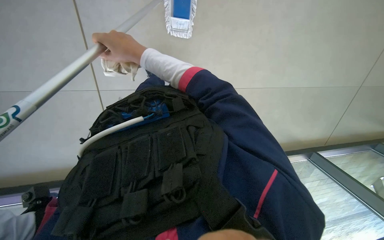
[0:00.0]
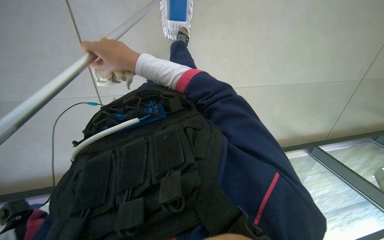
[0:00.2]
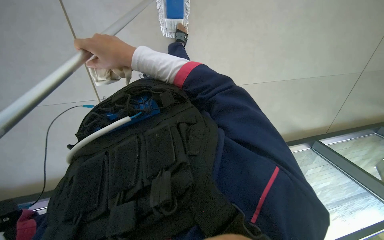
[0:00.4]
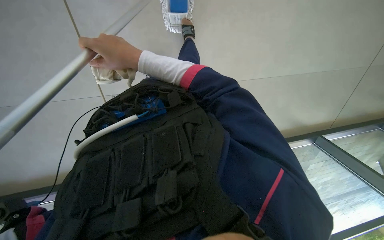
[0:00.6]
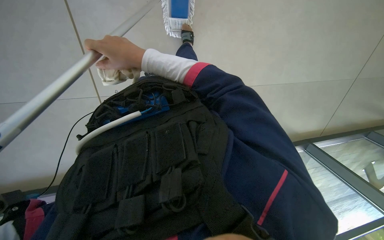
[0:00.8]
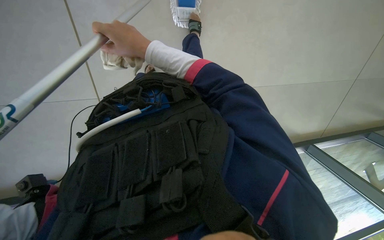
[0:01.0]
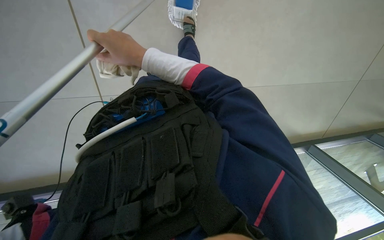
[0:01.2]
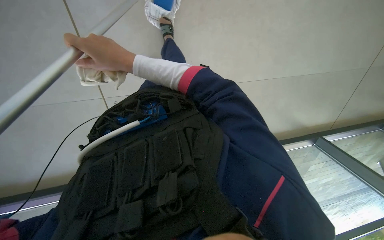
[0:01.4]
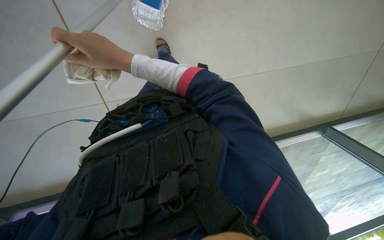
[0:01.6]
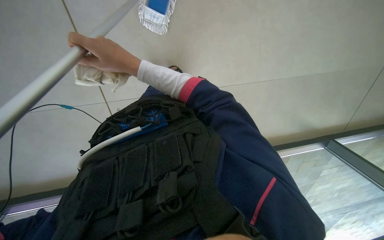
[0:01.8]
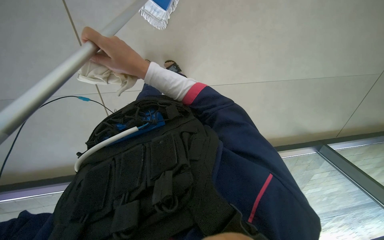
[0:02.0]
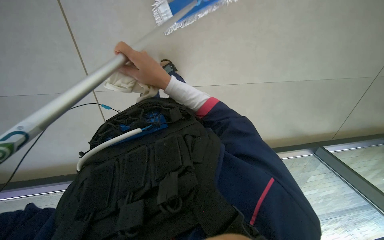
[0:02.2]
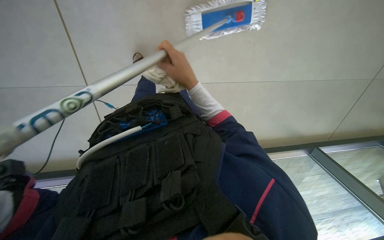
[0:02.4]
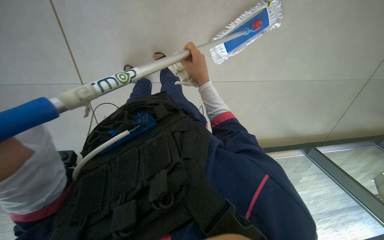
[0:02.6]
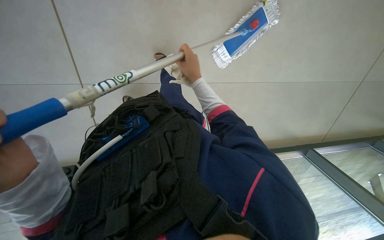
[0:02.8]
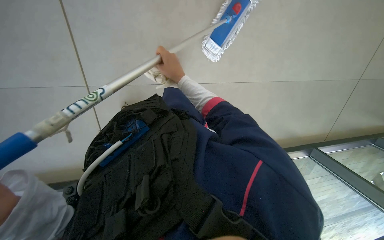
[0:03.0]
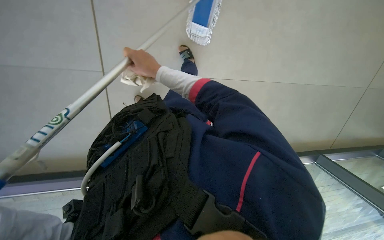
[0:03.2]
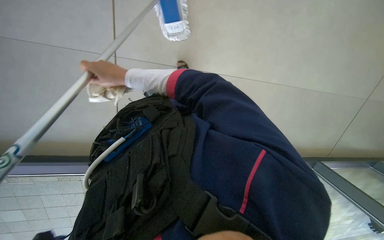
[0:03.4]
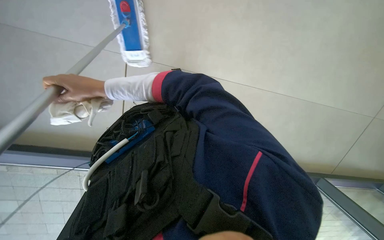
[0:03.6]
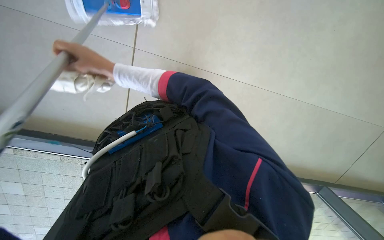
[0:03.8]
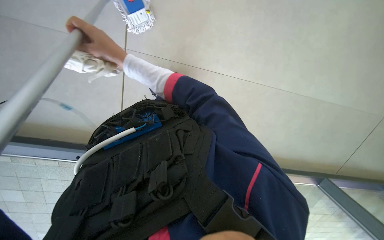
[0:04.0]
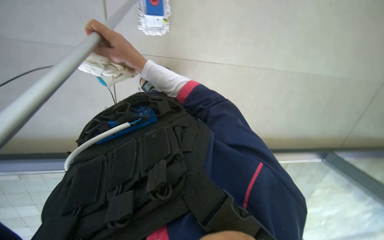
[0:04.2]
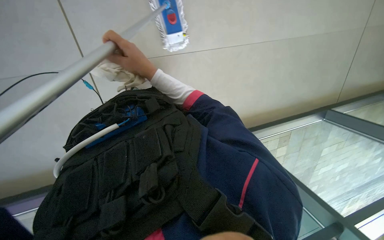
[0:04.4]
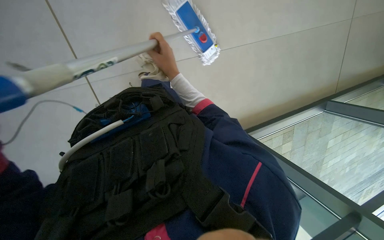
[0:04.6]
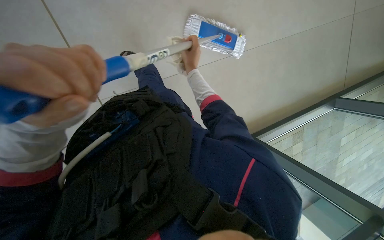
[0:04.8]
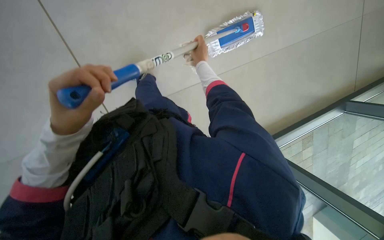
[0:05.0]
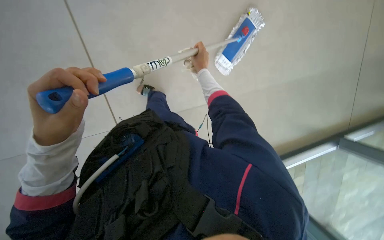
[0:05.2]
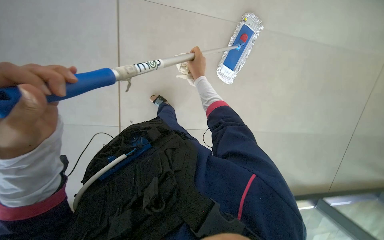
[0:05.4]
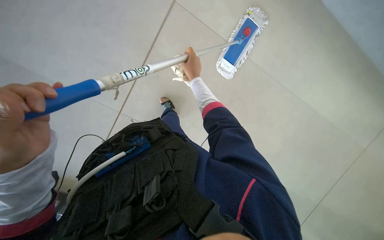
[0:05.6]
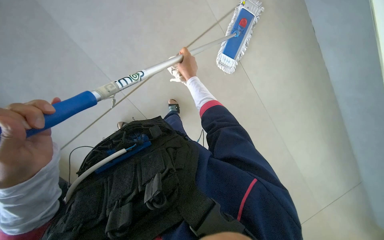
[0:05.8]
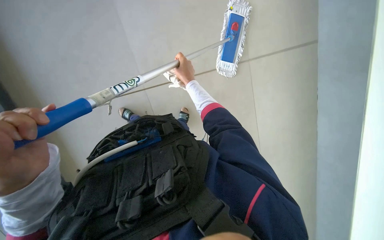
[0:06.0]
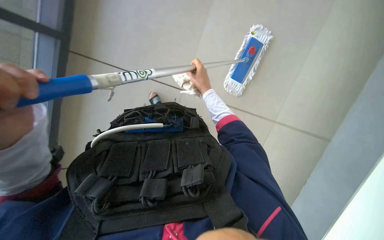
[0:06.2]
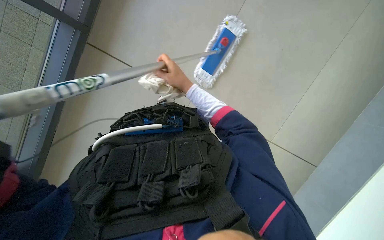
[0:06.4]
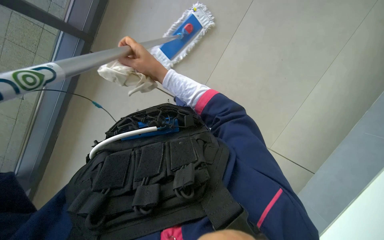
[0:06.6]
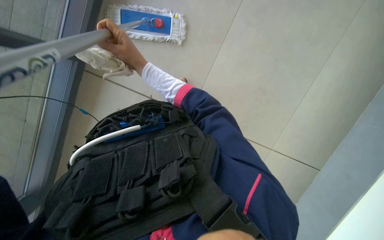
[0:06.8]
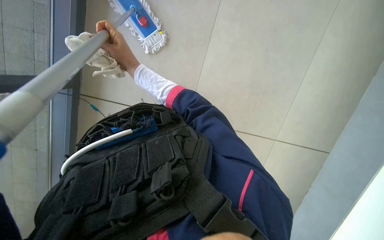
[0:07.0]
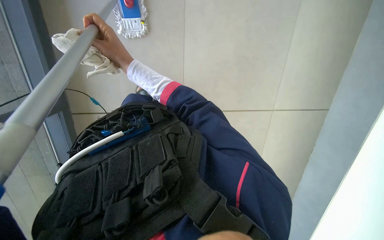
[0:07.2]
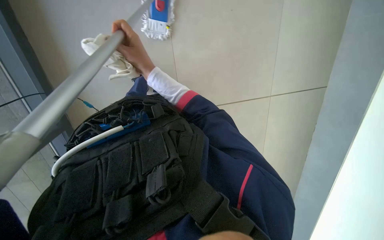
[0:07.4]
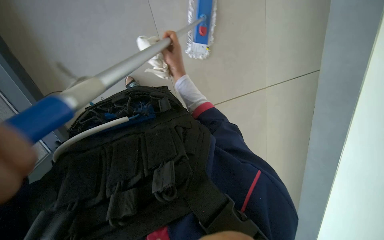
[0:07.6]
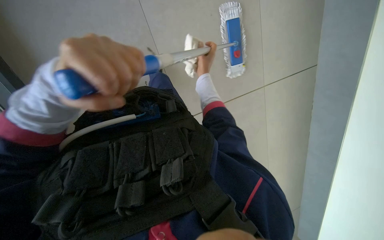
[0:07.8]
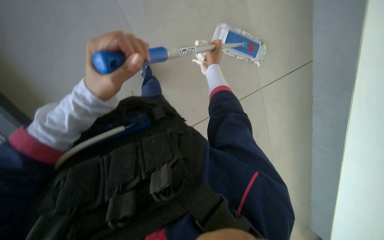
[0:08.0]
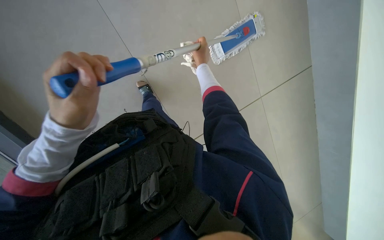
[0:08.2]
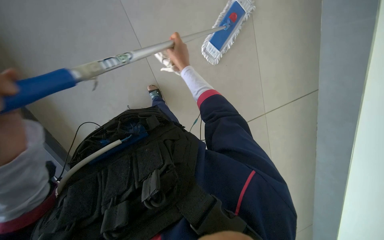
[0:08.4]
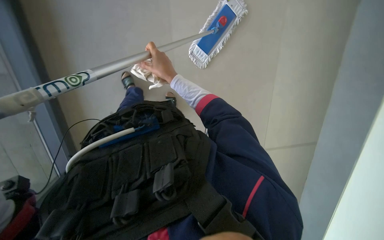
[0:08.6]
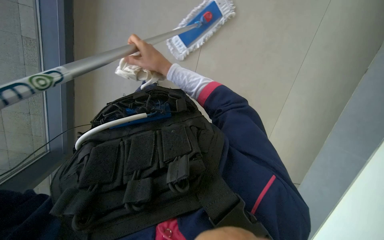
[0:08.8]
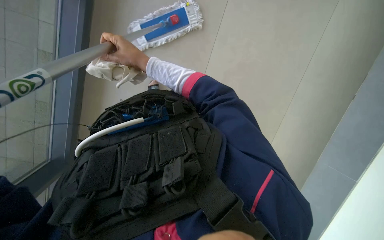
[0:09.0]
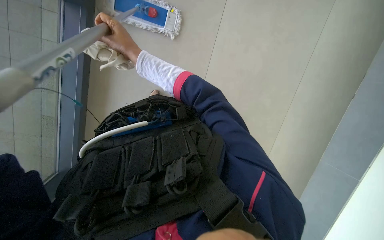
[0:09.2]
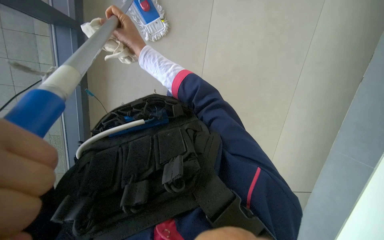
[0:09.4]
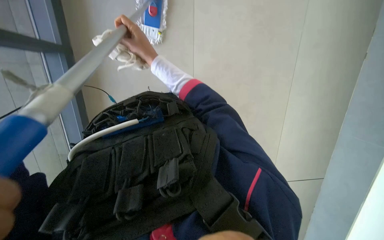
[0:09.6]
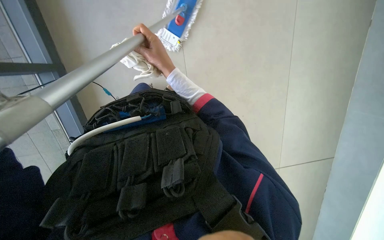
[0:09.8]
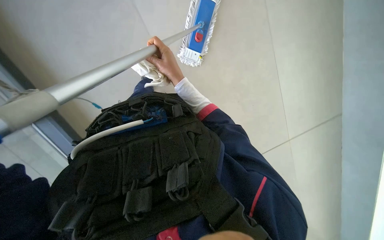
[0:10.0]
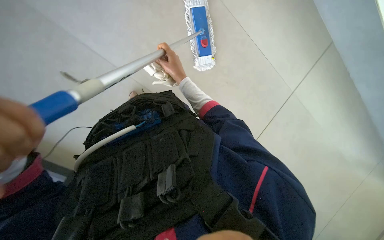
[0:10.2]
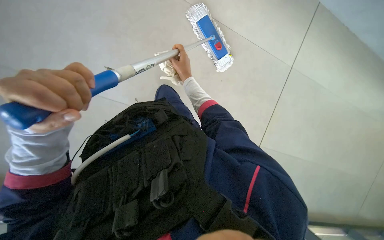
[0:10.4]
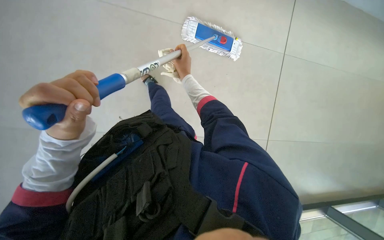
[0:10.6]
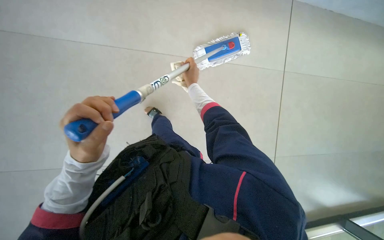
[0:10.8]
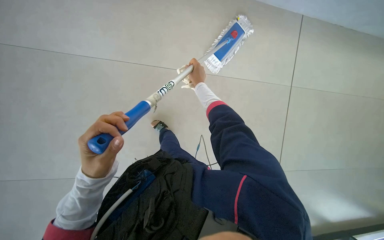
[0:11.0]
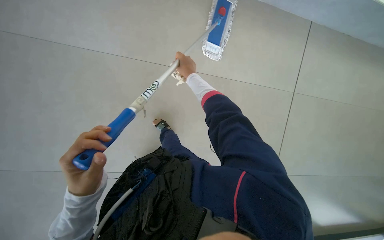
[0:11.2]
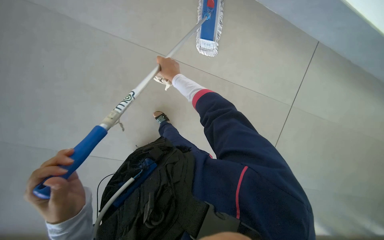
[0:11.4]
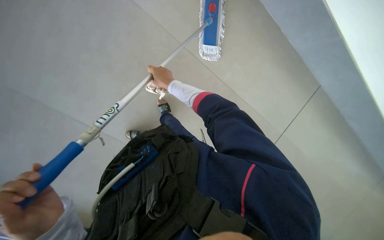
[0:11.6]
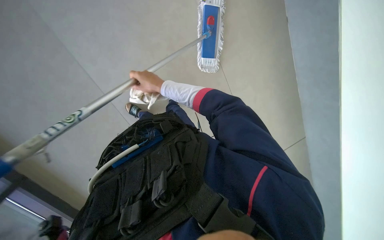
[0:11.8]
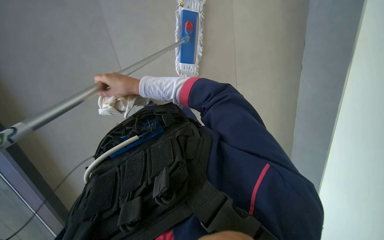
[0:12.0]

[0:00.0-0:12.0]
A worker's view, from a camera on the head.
Job: mopping floor.
The whole recording: Mopping elevator floor. The worker mops the tiled floor inside the elevator.
0:01.6 to 0:03.0: The right hand shifts about 20 cm farther from the camera and to the right.
0:04.4 to 0:06.0: The camera sweeps to the left, by about 25 degrees. The scene rotates counterclockwise by roughly 25 degrees.
0:10.4 to 0:12.0: The head travels approximately 40 cm. The camera sweeps to the left, by some 25 degrees. The camera pitches upward, by roughly 20 degrees. Everything in view rotates roughly 50 degrees counterclockwise.

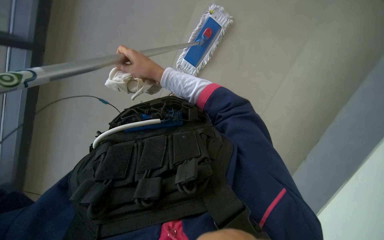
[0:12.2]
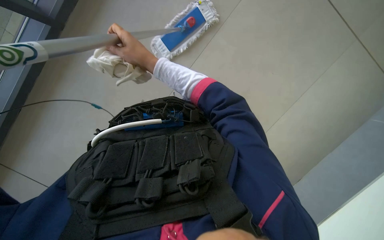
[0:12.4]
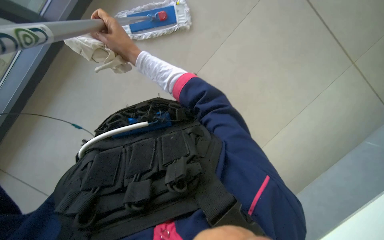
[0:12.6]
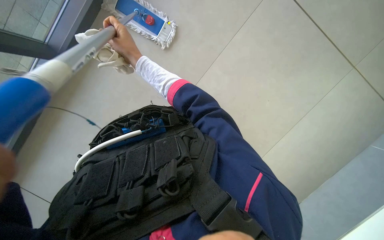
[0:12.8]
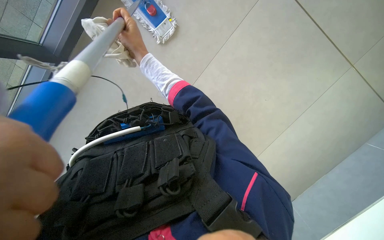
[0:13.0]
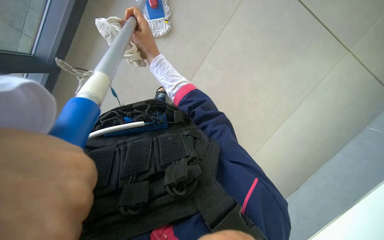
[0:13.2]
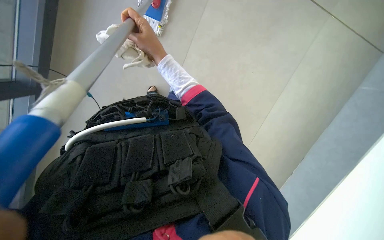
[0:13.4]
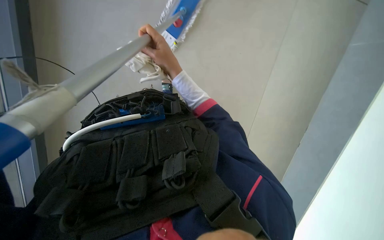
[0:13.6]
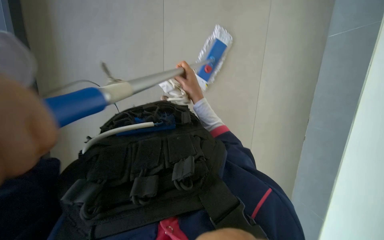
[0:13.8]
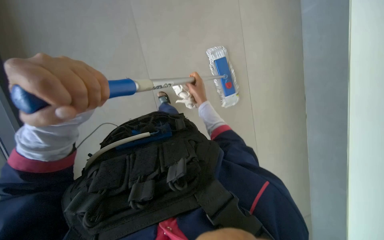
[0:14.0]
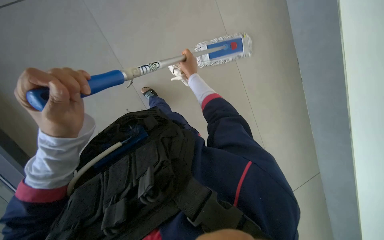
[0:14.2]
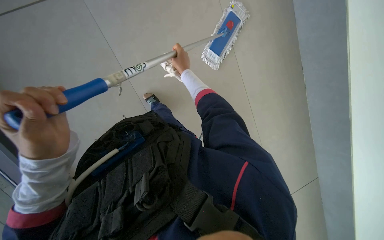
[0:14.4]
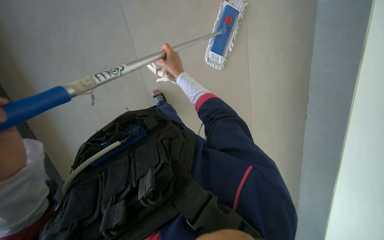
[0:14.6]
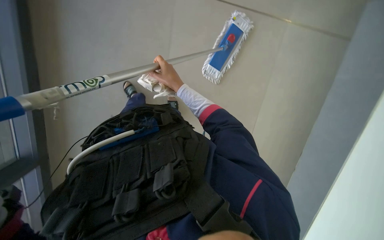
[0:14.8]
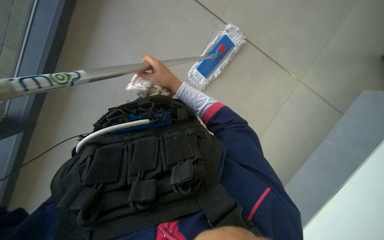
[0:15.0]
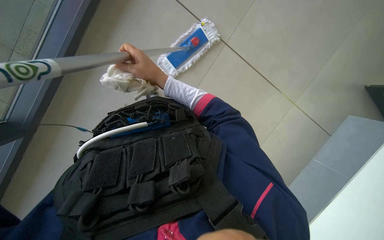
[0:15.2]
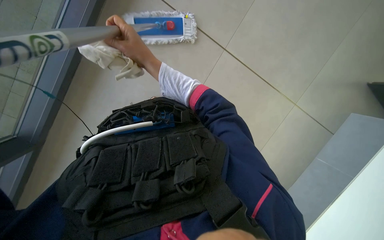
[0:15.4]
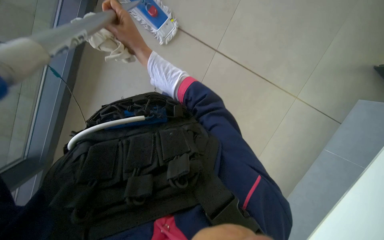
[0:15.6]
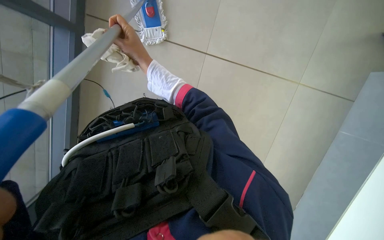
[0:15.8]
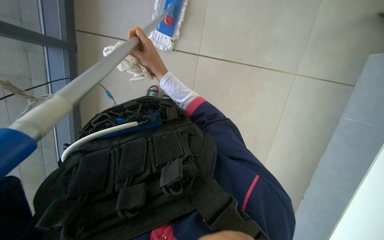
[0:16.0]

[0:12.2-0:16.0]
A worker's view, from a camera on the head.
Job: mopping floor.
The whole recording: Mopping elevator floor. The worker mops the tiled floor inside the elevator.
0:13.4 to 0:14.8: The right hand shifts roughly 15 cm farther from the camera.

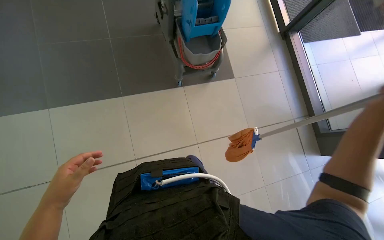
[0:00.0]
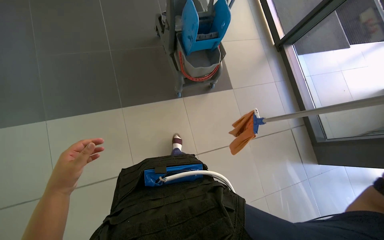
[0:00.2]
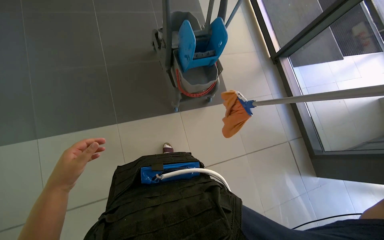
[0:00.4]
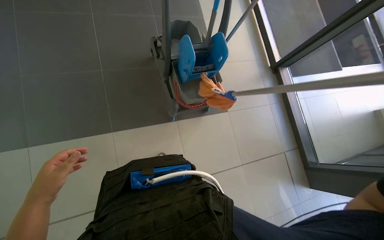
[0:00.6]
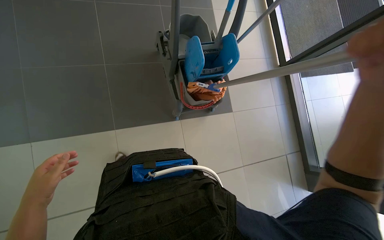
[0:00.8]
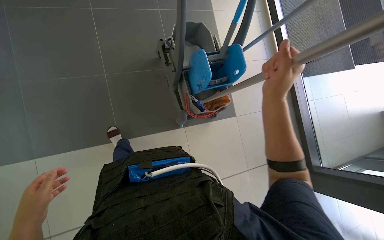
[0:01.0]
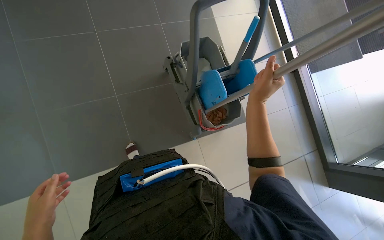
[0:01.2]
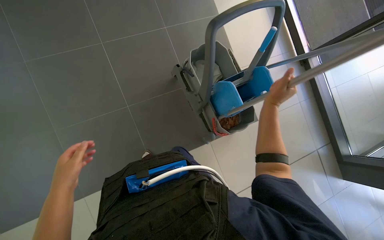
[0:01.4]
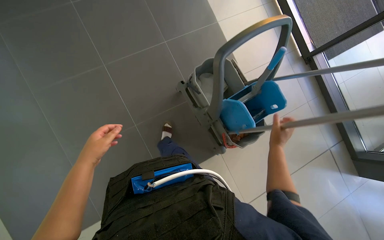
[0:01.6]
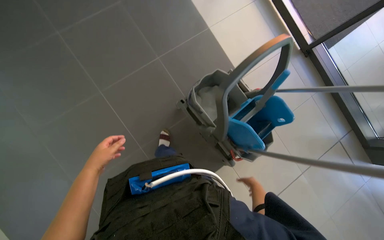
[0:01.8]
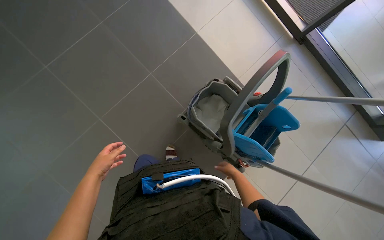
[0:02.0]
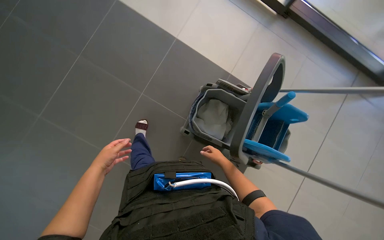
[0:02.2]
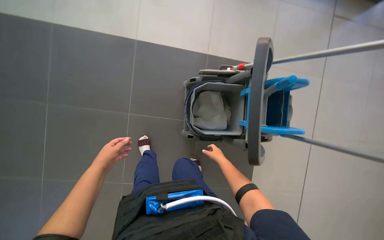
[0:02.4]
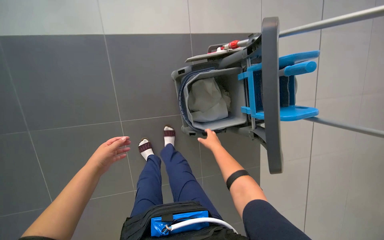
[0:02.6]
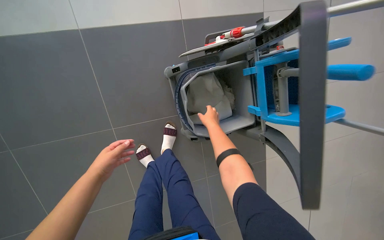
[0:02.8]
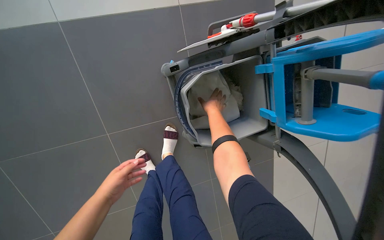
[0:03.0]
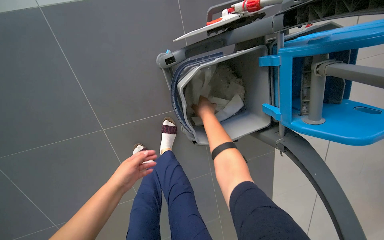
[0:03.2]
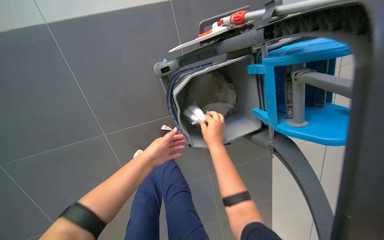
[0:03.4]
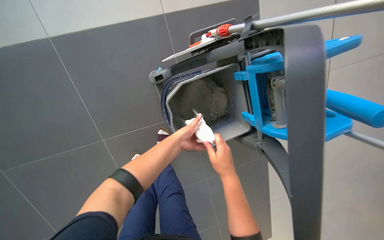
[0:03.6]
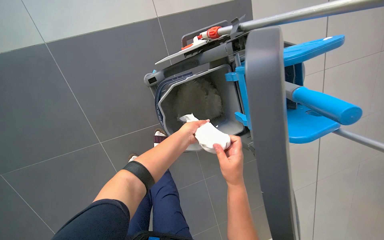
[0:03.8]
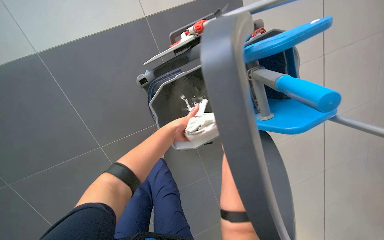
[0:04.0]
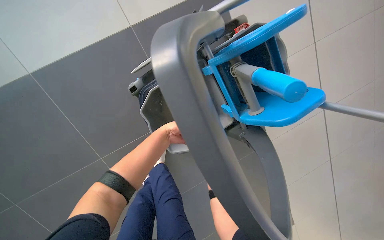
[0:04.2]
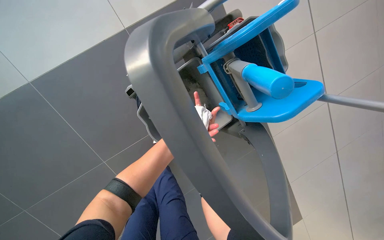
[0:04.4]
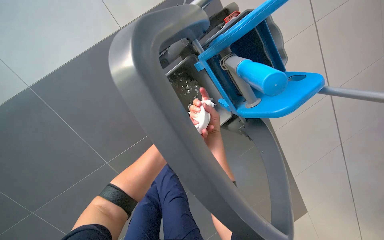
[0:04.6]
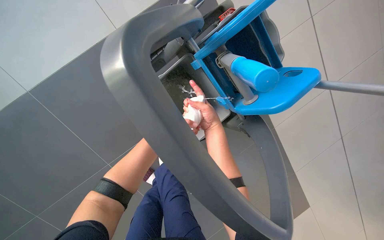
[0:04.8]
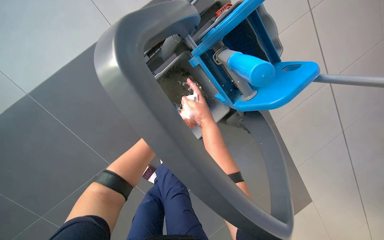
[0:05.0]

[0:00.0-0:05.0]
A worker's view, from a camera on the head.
Job: preparing cleaning supplies.
The whole recording: Changing mop cloth. The worker removes the dirty mop cloth and attaches a clean one to the mop head.
0:00.0 to 0:01.6: The camera is carried some 80 cm.
0:01.6 to 0:03.4: The head travels some 80 cm. The wearer looks approximately 30 degrees further downward. The scene turns some 70 degrees counterclockwise in the picture.
